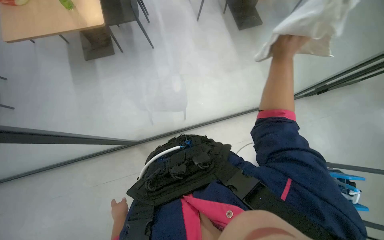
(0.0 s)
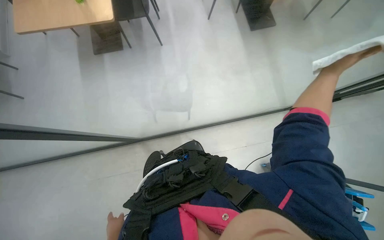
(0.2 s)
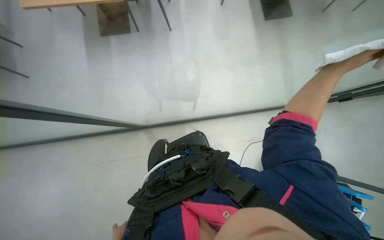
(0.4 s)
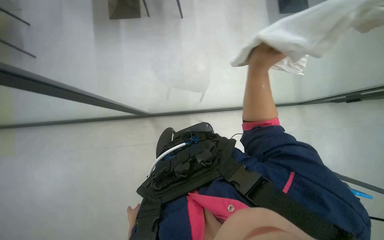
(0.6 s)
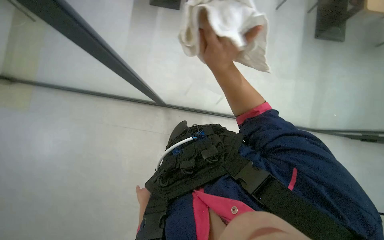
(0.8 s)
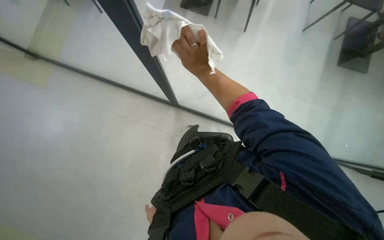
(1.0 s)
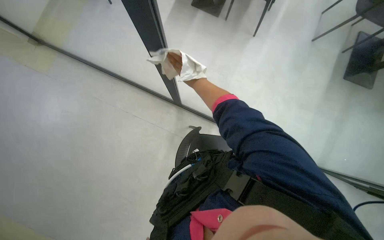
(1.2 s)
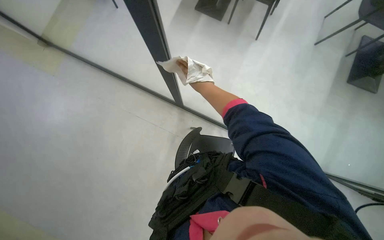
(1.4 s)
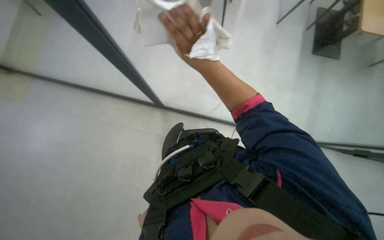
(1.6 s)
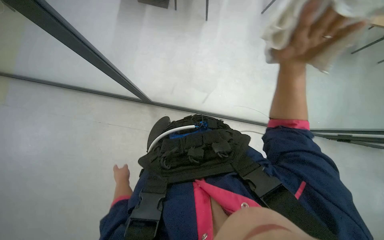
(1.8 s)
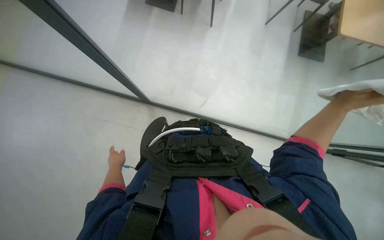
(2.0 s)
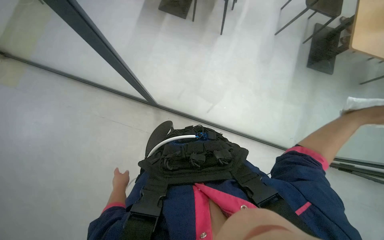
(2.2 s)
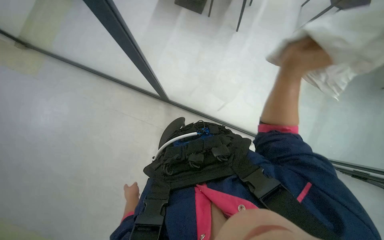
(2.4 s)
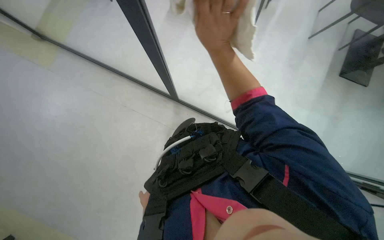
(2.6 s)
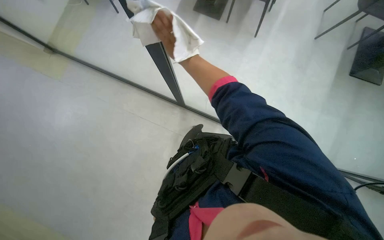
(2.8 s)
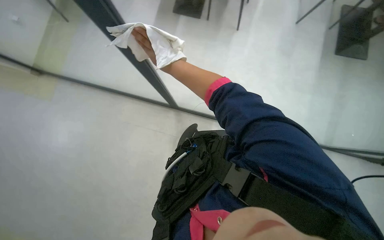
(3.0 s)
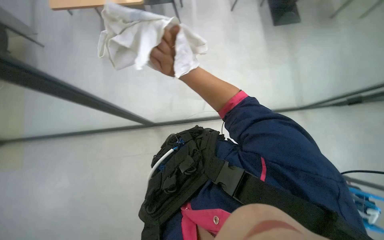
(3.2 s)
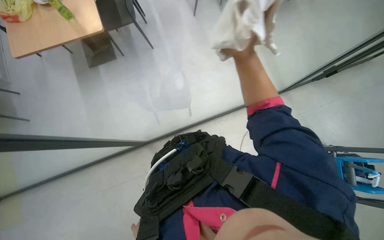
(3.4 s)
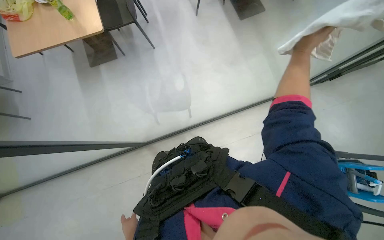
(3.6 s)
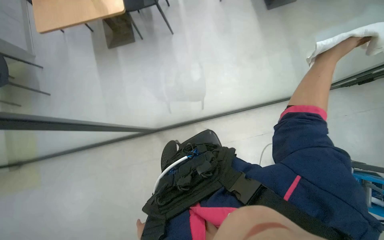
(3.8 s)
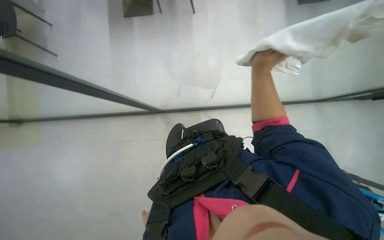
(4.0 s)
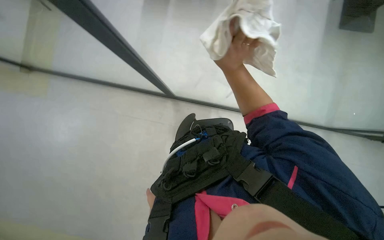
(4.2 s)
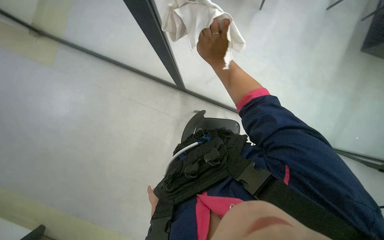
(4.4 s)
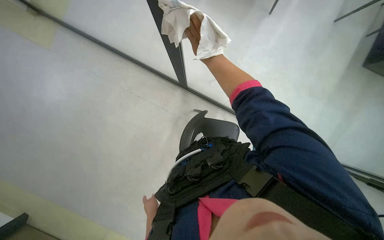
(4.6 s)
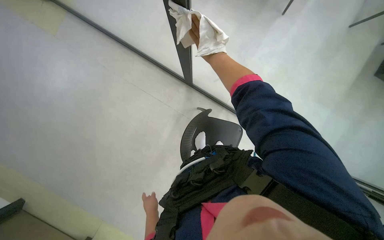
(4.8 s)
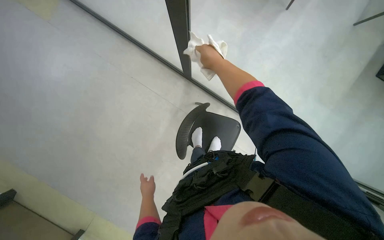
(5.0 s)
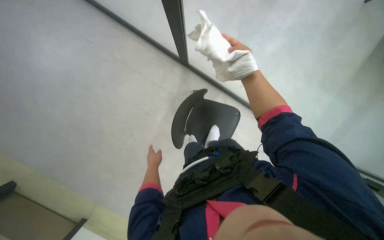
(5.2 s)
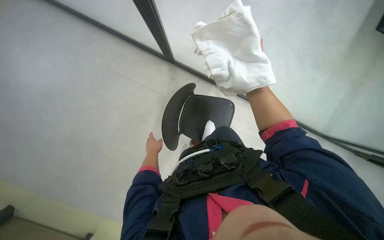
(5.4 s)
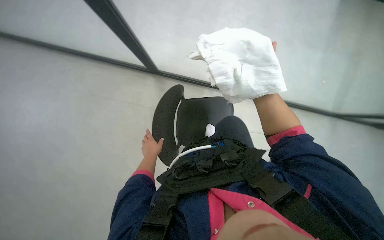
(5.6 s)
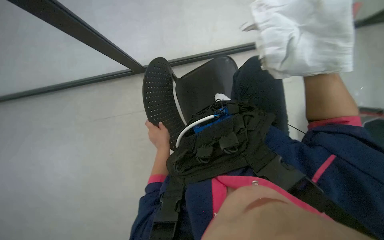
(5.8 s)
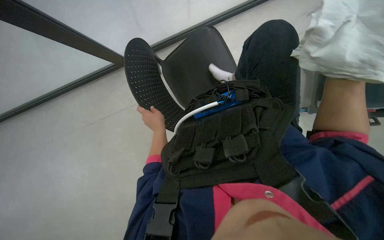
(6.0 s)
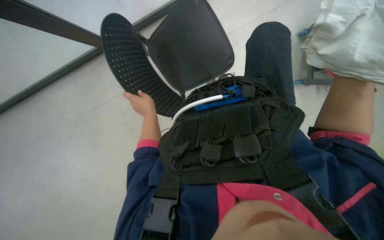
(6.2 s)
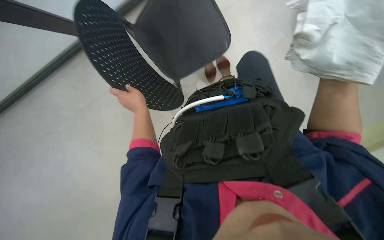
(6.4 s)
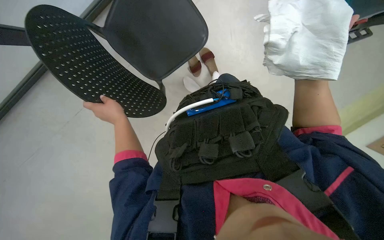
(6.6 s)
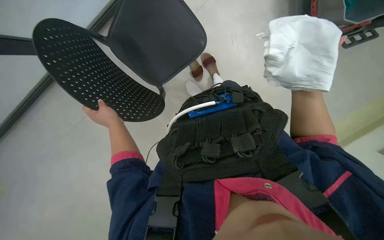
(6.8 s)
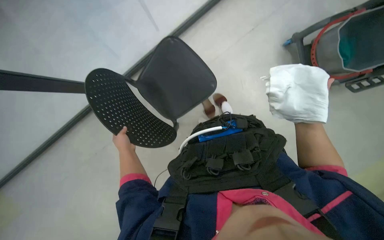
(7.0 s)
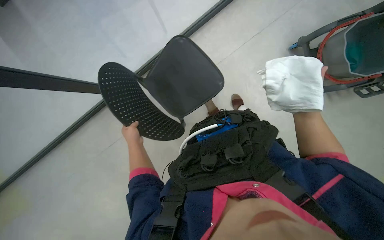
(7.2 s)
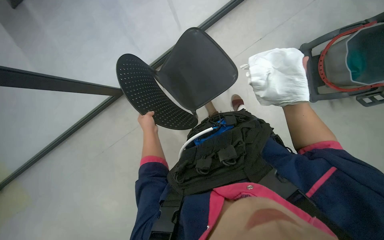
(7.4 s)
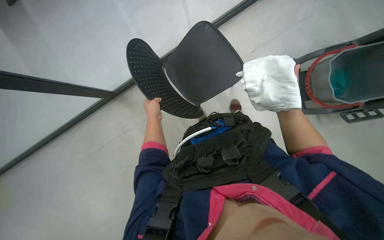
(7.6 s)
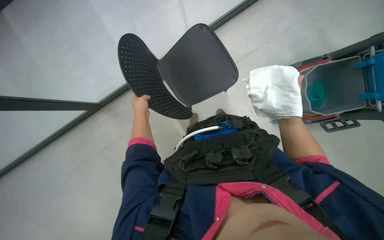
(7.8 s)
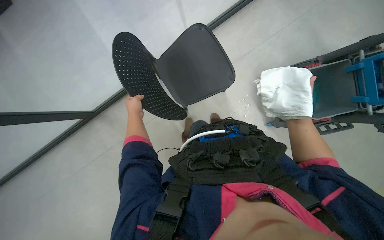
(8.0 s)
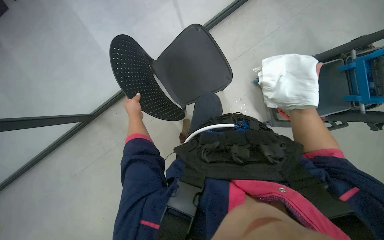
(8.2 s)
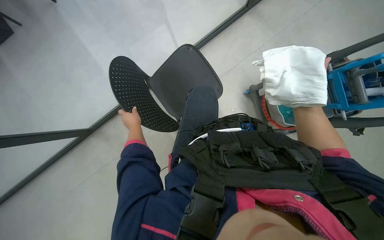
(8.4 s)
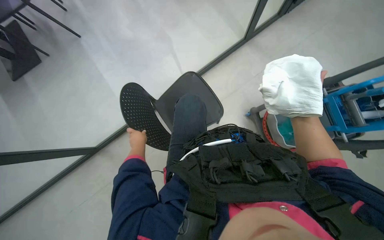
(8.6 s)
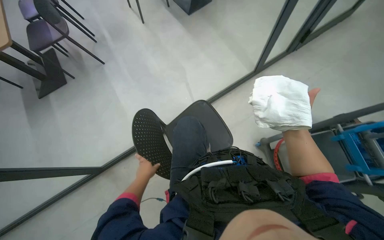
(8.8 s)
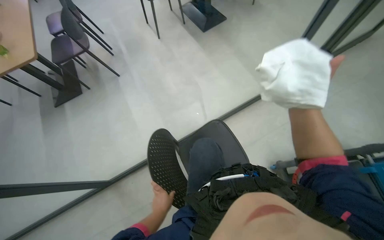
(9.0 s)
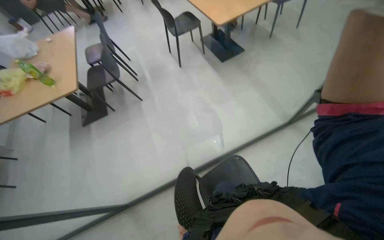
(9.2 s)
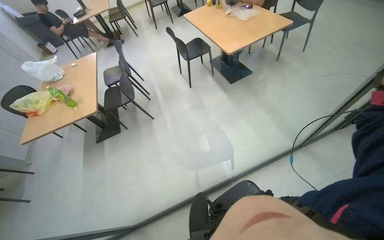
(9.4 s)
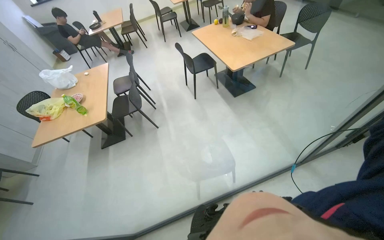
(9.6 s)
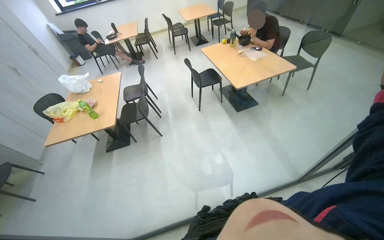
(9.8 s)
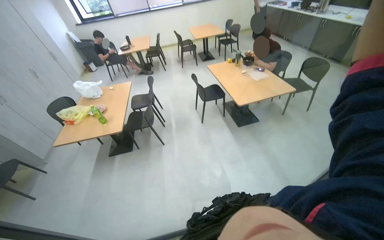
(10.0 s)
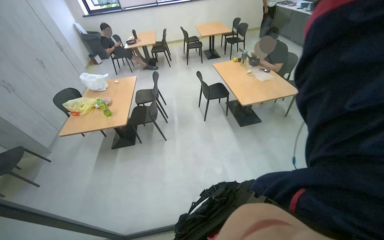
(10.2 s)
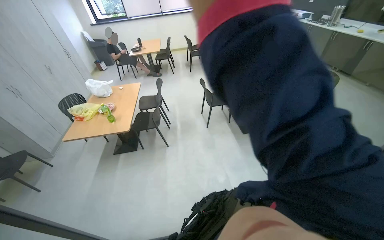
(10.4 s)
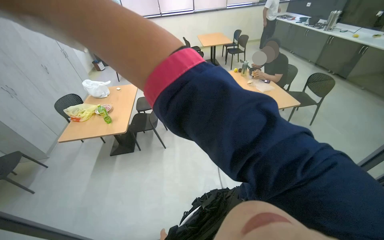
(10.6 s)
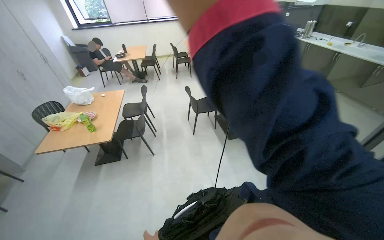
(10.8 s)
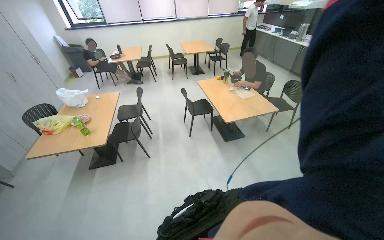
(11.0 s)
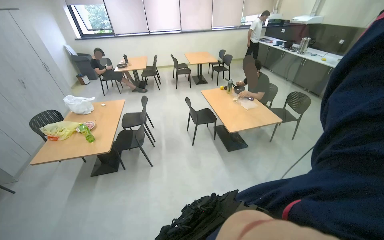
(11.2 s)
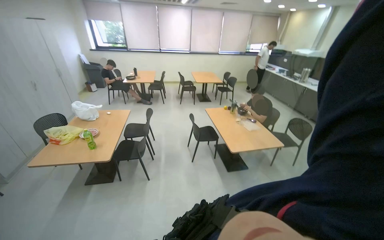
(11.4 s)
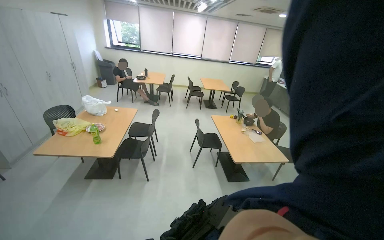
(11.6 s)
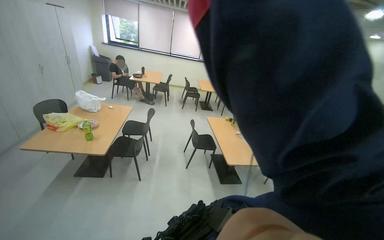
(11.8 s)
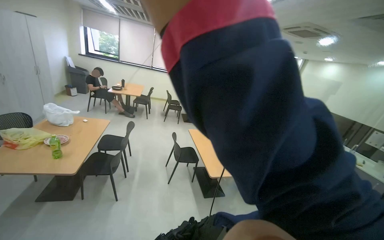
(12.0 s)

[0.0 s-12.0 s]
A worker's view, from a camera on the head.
Job: wiping surfaces.
The whole recording: Wiping glass partition. The worker wipes the glass partition with a white cloth.
0.0 to 1.6 s: The right hand moves nearer and farther over some 40 cm, changing direction 2 times; the left hand goes down the picture and returns, roughly 20 cm each way.
3.0 to 4.4 s: The scene turns some 35 degrees clockwise in the picture.
6.0 to 7.6 s: The view tips upward by approximately 25 degrees. The left hand goes some 15 cm up the picture, and moves approximately 10 cm to the left and comes back.
7.6 to 9.0 s: The wearer looks roughly 30 degrees further upward.
9.0 to 10.4 s: The wearer moves approximately 50 cm. The wearer's head swings approximately 20 degrees to the left. The view tilts about 20 degrees upward.
10.4 to 12.0 s: The view tilts approximately 20 degrees upward.

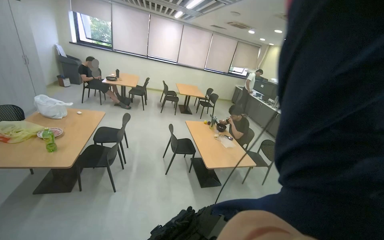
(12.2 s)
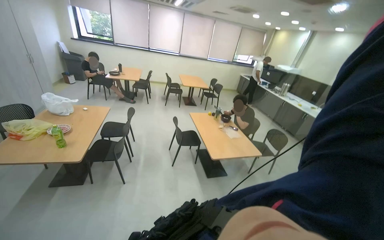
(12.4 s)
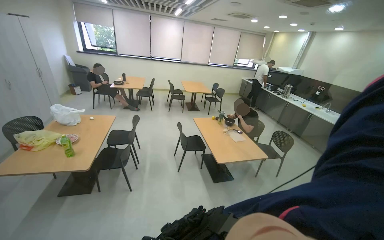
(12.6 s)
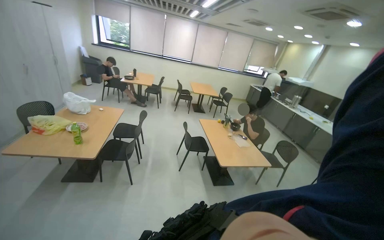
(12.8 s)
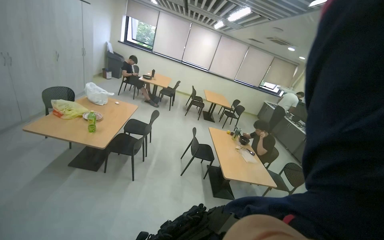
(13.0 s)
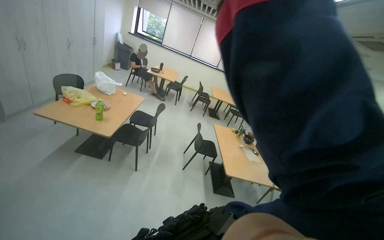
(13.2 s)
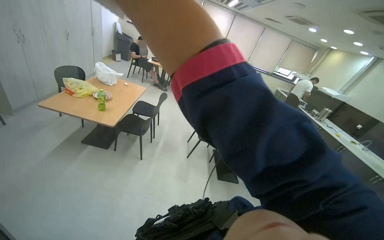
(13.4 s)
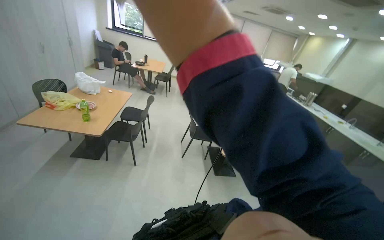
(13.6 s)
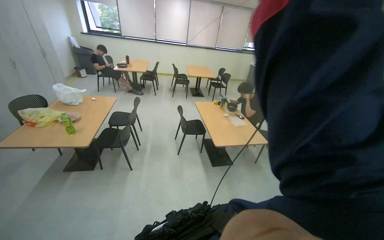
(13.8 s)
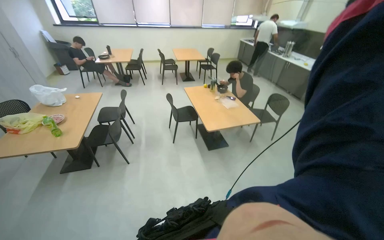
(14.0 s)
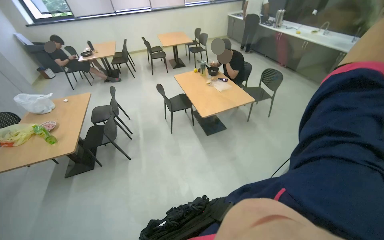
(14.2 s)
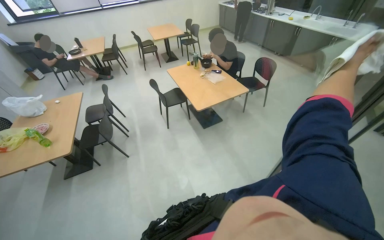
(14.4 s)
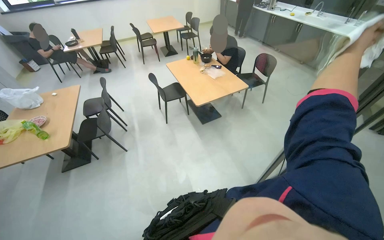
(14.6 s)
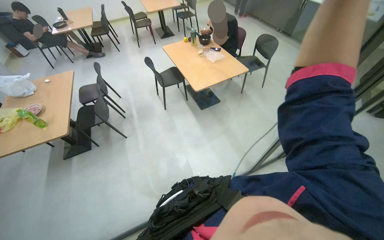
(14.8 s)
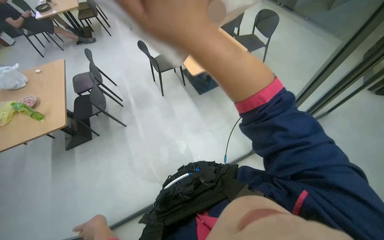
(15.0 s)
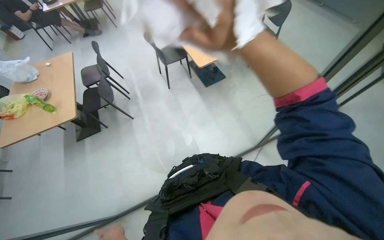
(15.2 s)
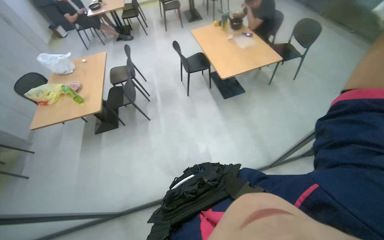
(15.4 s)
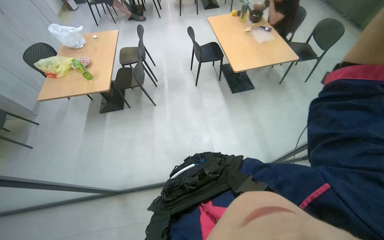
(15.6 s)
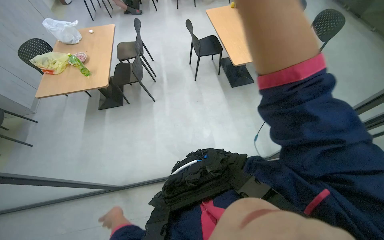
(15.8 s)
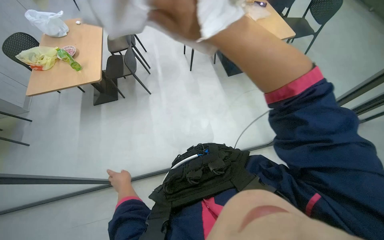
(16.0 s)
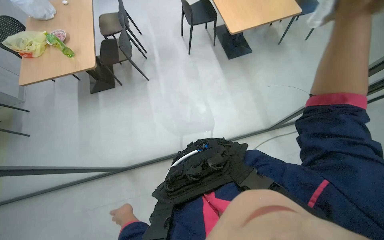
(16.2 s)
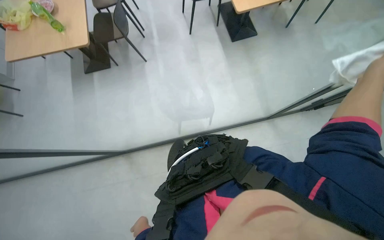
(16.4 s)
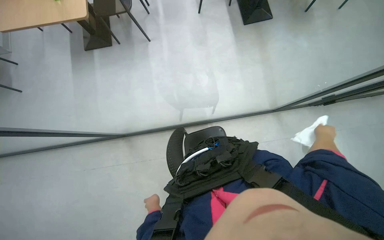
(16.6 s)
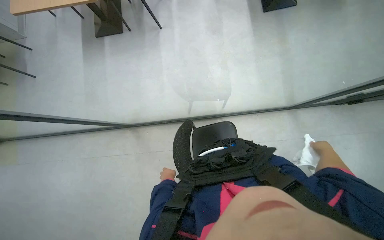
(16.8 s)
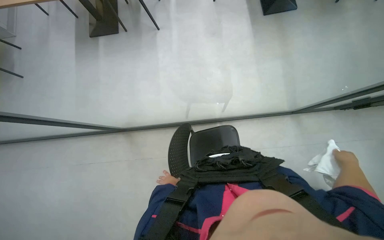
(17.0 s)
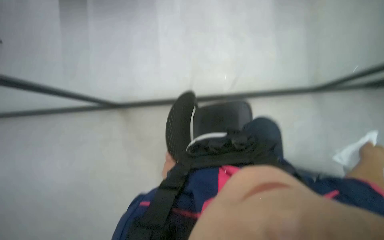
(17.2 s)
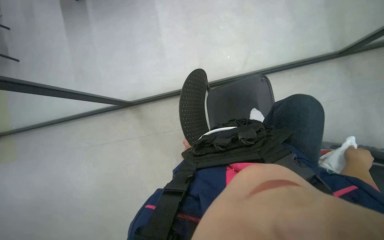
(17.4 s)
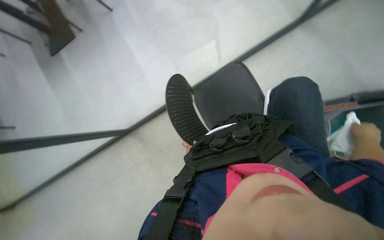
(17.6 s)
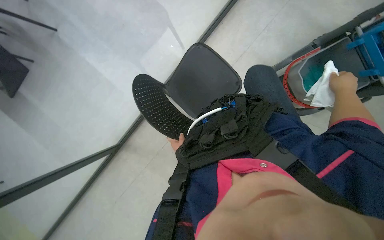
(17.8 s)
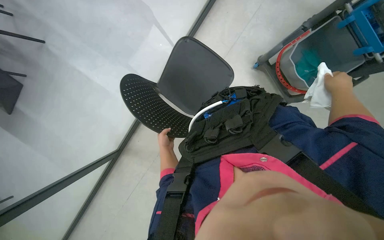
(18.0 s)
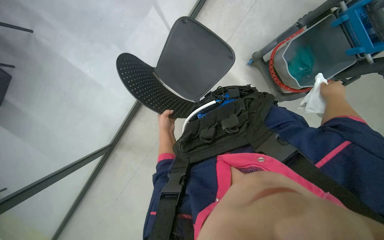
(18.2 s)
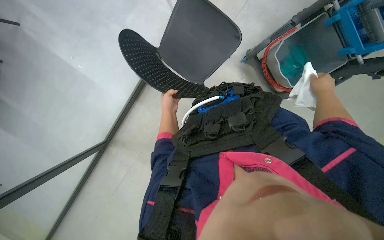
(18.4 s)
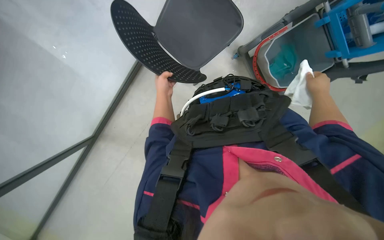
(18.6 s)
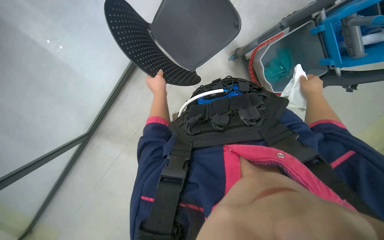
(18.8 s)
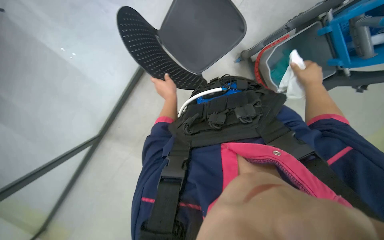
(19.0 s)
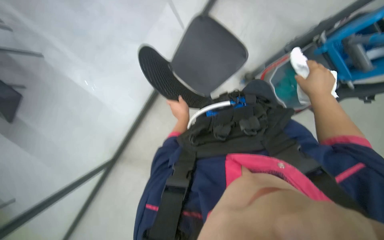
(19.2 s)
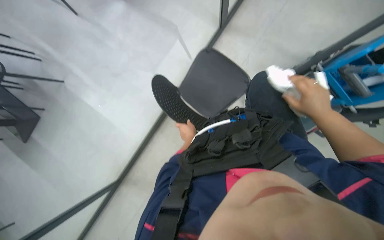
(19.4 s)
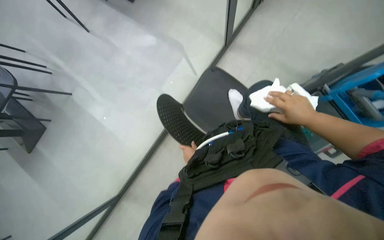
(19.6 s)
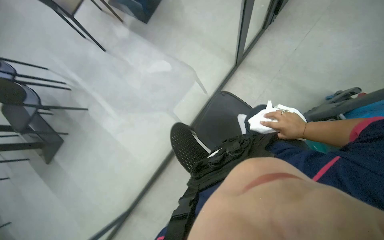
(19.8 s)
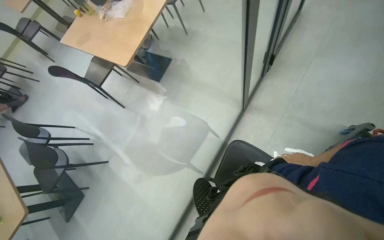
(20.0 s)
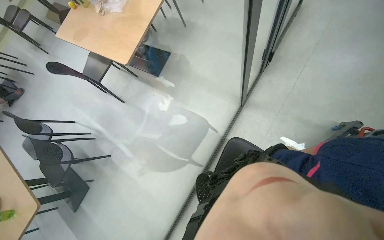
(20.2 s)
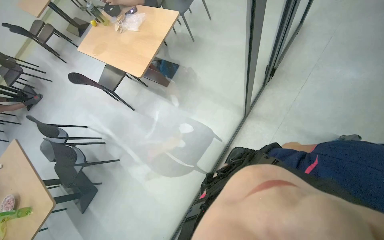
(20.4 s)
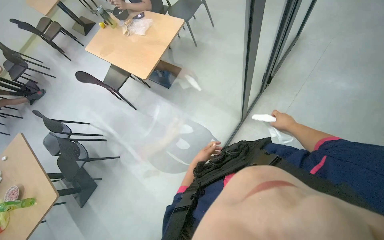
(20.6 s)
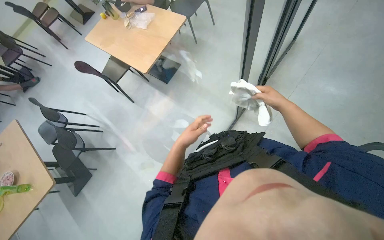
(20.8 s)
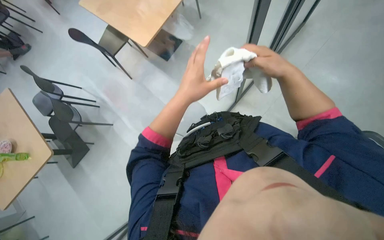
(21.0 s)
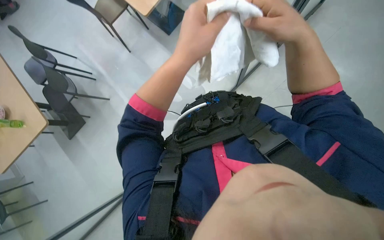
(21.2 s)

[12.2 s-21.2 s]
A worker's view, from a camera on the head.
Job: wiping surfaces.
The whole recording: Wiping glass partition. The worker wipes the glass partition with a white cloth.
13.8 to 15.2 s: The view tilts some 30 degrees downward.
15.2 to 16.6 s: The wearer looks about 20 degrees further downward.
16.6 to 18.2 s: The wearer looks about 15 degrees further downward. The scene turns roughly 40 degrees counterclockwise in the picture.
18.2 to 19.8 s: The view tips upward by approximately 25 degrees.
19.8 to 21.2 s: The camera is carried approximately 40 cm.
